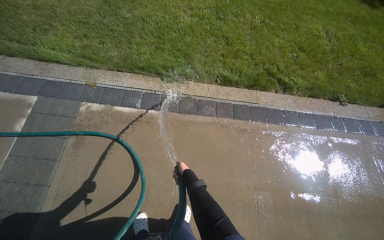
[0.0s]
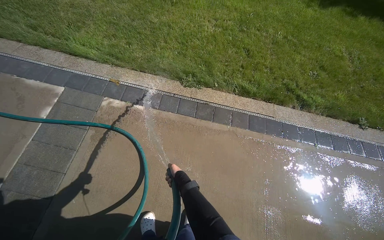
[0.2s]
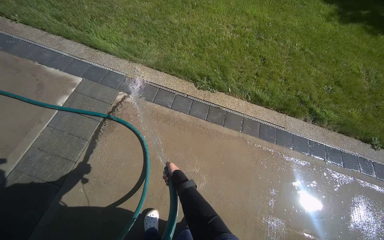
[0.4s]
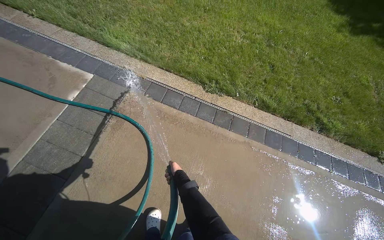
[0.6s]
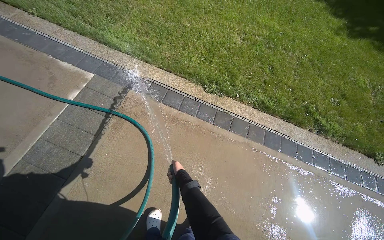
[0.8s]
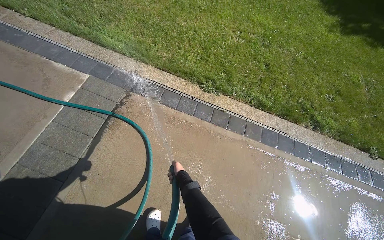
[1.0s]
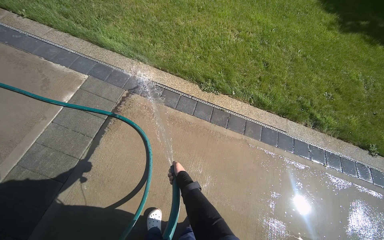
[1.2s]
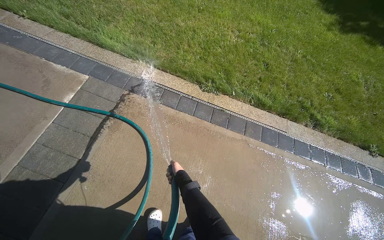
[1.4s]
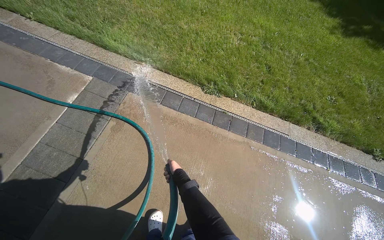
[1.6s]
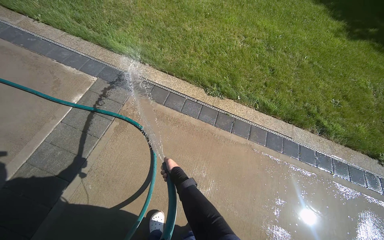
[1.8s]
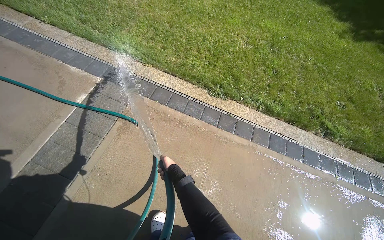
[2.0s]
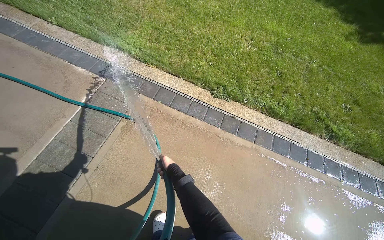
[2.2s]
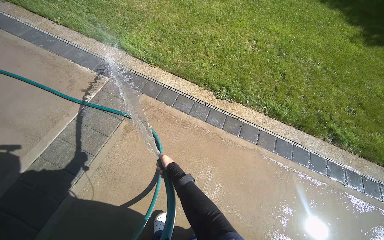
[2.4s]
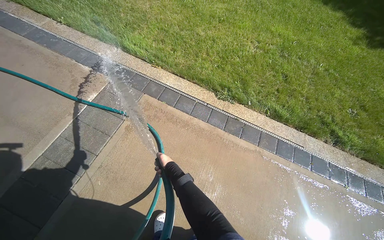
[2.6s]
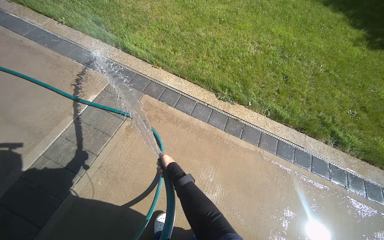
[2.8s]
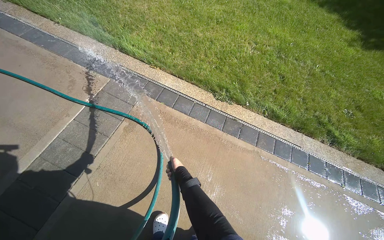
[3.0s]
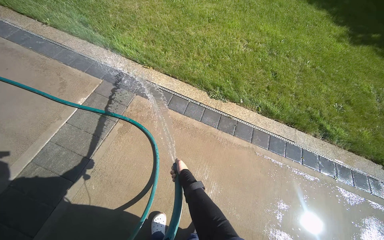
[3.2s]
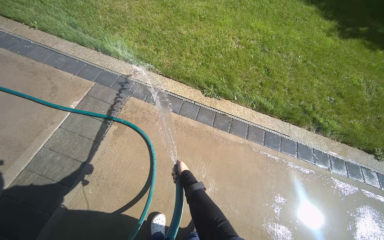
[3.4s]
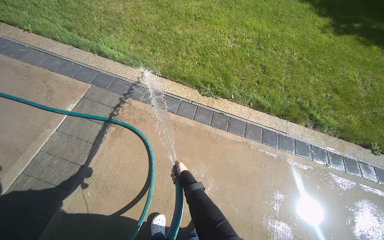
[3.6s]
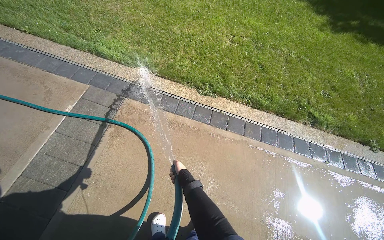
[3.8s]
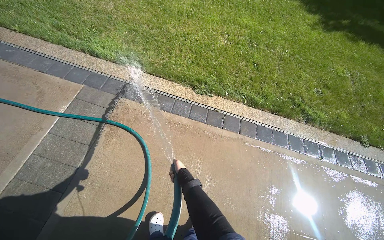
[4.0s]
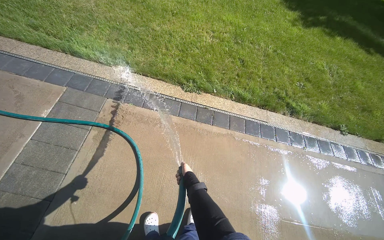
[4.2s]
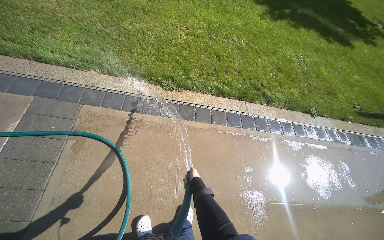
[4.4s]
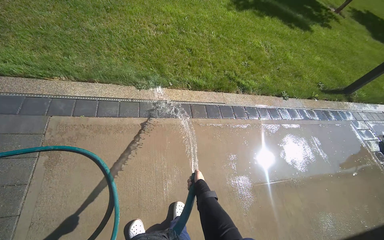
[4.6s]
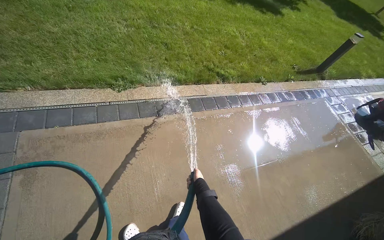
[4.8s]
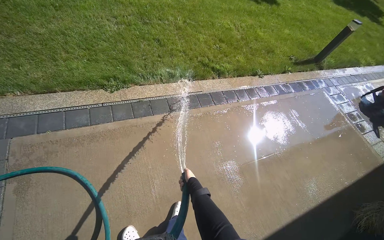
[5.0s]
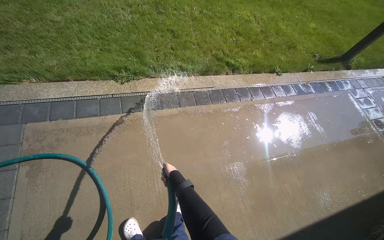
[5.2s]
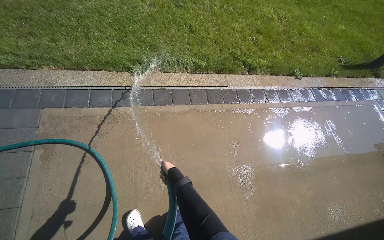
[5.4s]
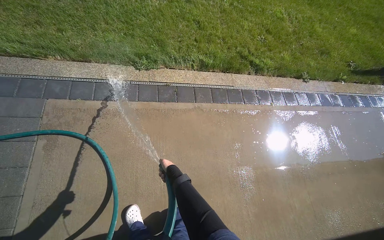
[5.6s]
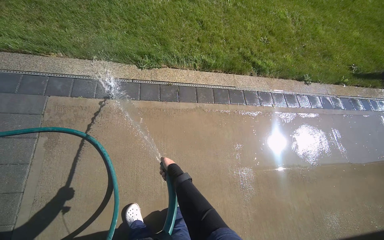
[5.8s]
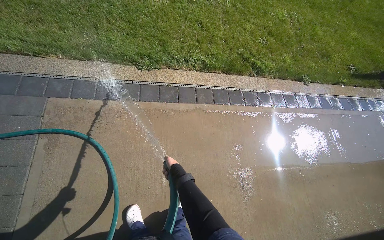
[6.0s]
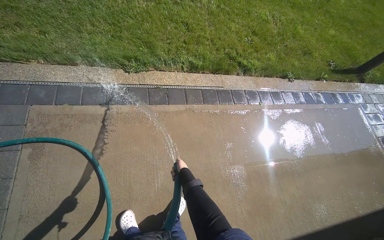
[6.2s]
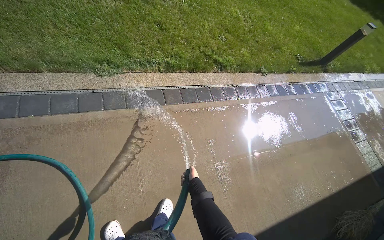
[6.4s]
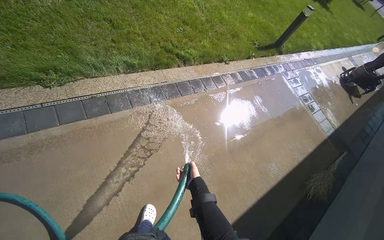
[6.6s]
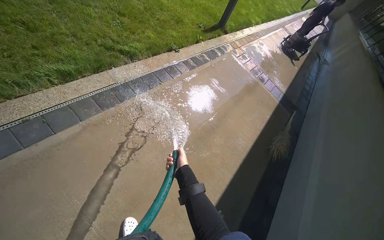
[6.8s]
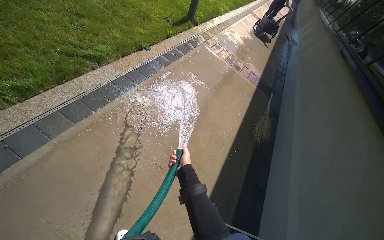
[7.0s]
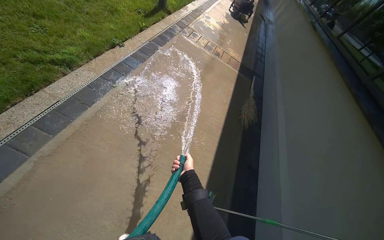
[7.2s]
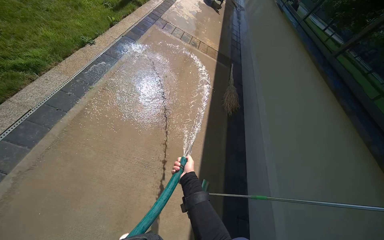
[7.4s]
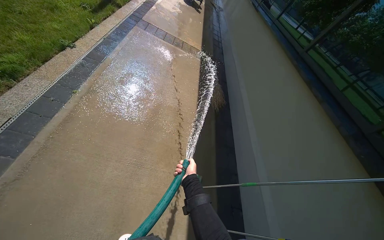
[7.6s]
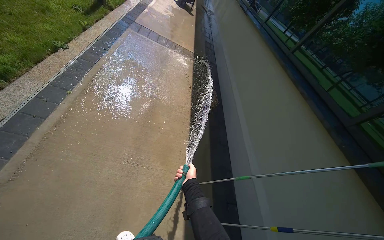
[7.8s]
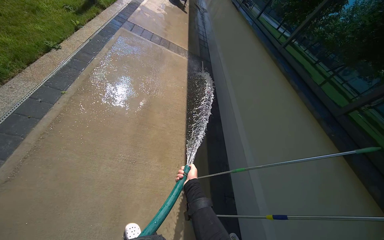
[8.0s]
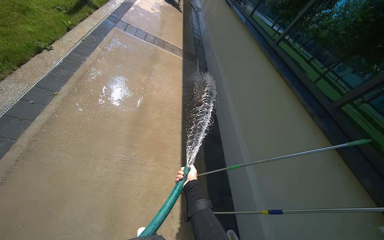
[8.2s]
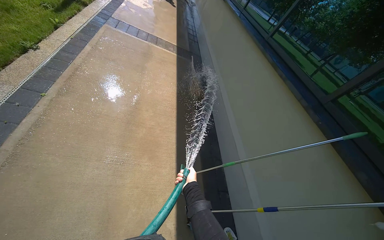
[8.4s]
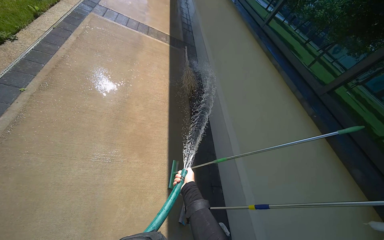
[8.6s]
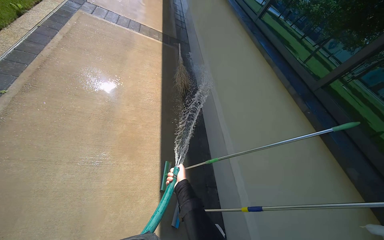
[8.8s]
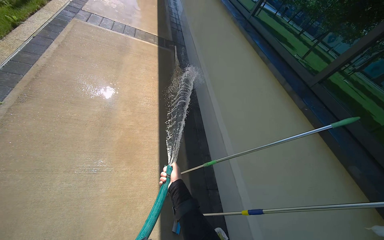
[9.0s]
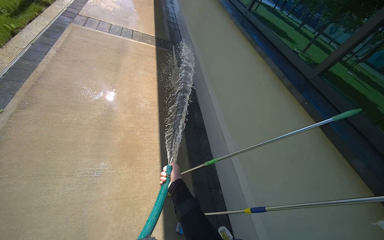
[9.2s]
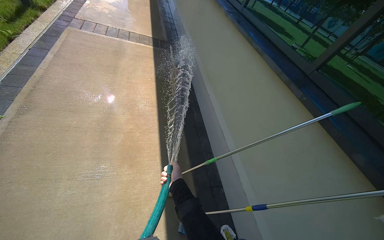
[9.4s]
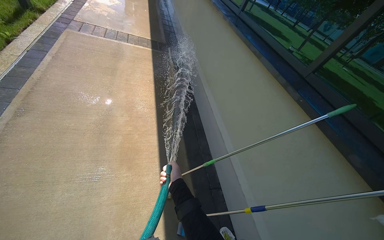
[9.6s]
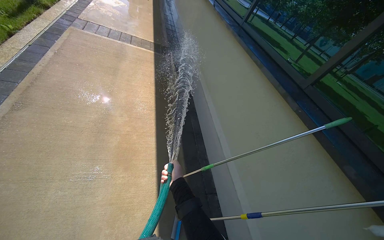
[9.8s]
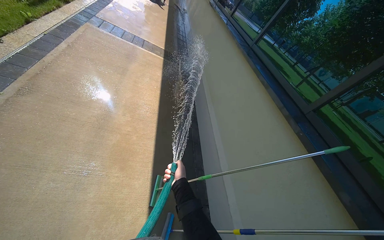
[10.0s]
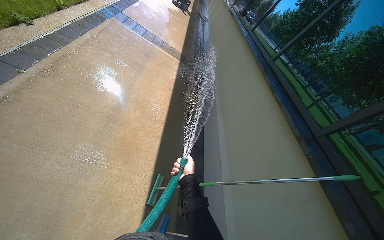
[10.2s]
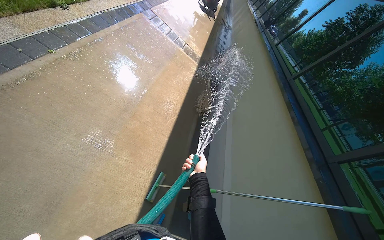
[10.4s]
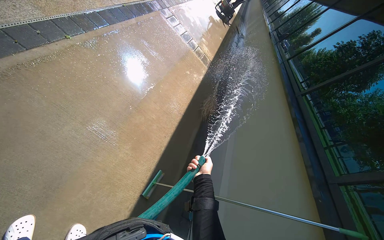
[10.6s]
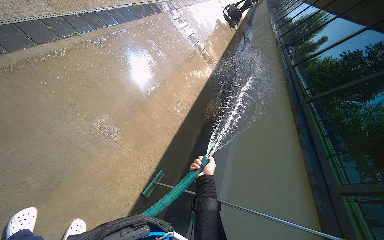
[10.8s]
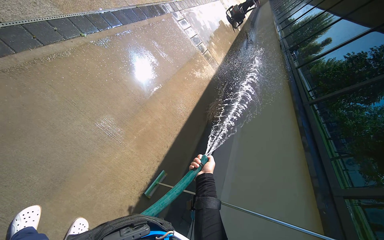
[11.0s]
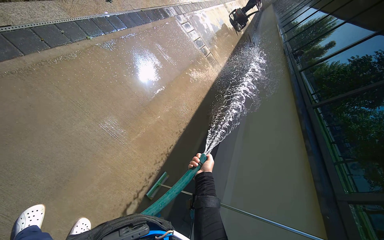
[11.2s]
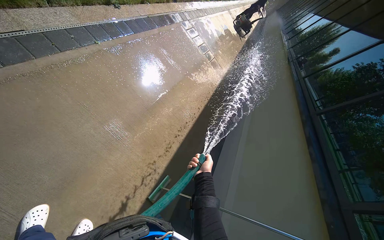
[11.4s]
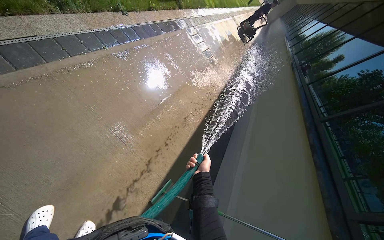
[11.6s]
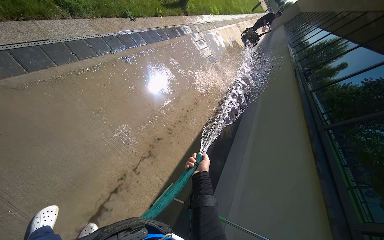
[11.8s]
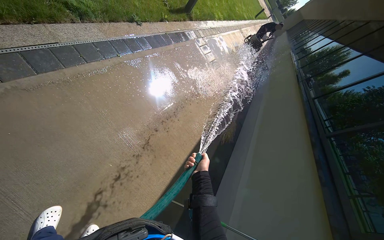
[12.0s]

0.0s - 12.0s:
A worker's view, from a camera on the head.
Job: sweeping floor.
The whole recording: Rinsing concrete ground. The worker rinses the concrete ground with a hose.
3.0s - 4.4s: The head rotates roughly 20 degrees to the right. The right hand is displaced to the right and down the picture by about 25 cm.
6.0s - 7.6s: The wearer's head swings approximately 75 degrees to the right. The wearer looks approximately 10 degrees further downward.
9.0s - 10.4s: The scene turns about 25 degrees clockwise in the picture.

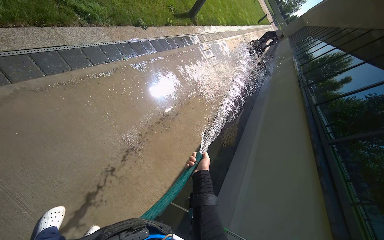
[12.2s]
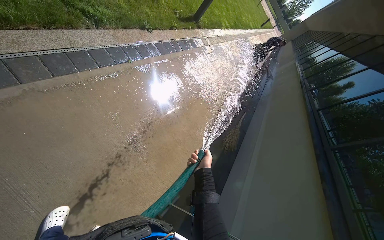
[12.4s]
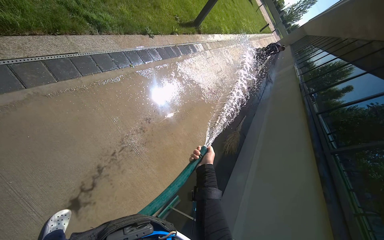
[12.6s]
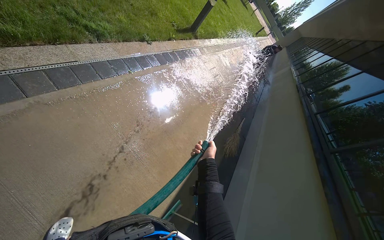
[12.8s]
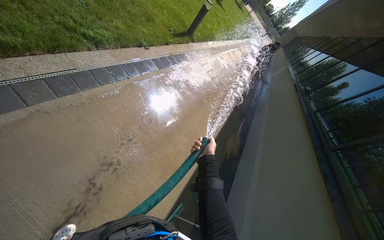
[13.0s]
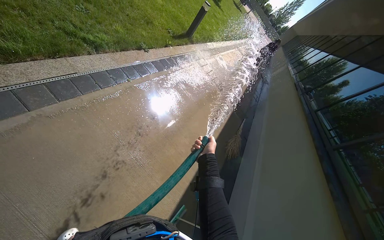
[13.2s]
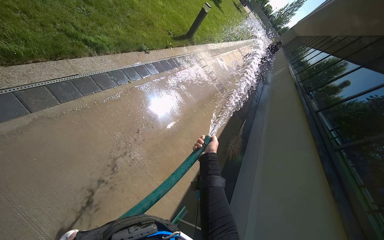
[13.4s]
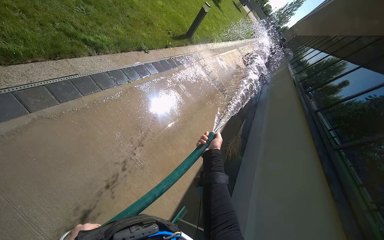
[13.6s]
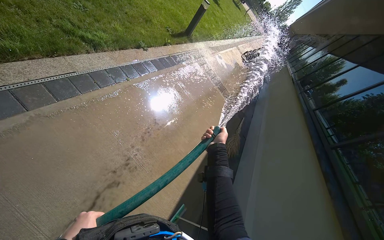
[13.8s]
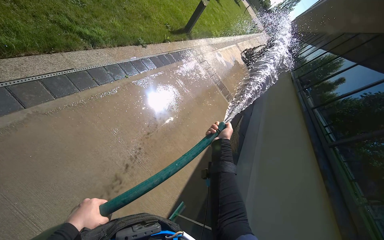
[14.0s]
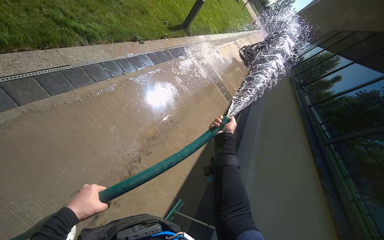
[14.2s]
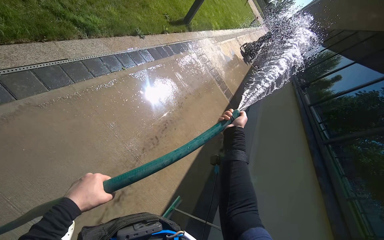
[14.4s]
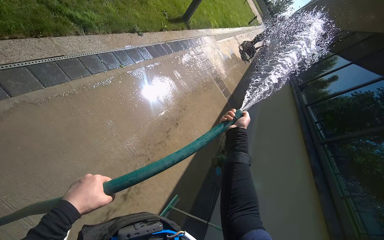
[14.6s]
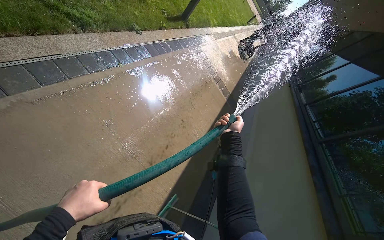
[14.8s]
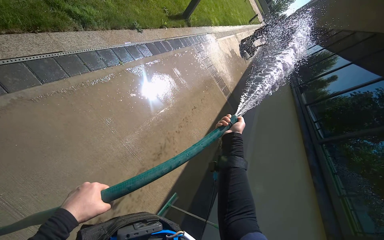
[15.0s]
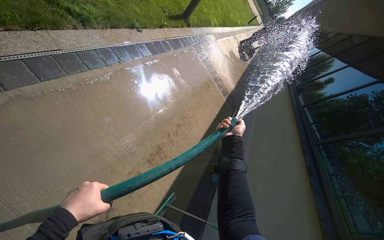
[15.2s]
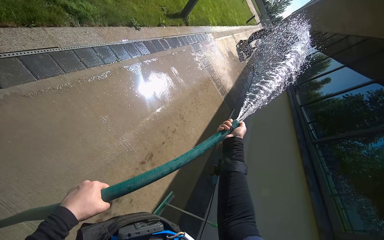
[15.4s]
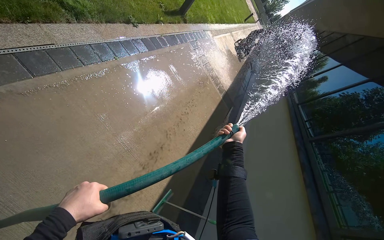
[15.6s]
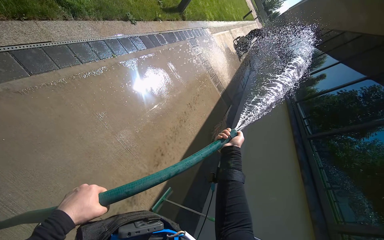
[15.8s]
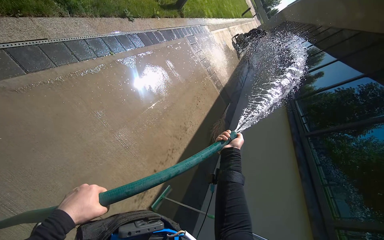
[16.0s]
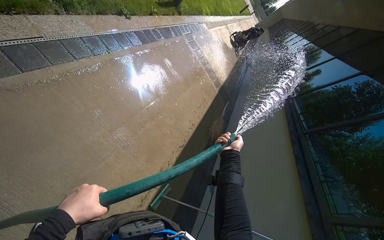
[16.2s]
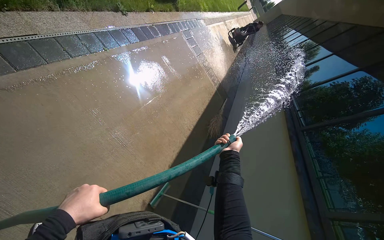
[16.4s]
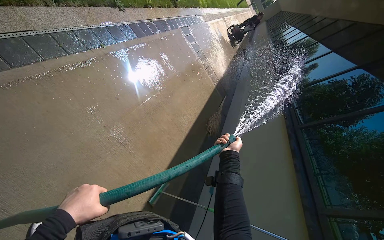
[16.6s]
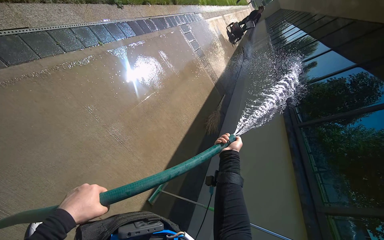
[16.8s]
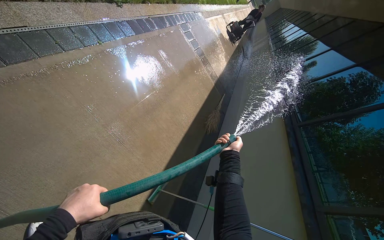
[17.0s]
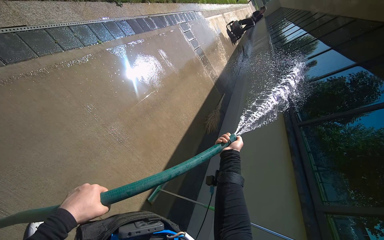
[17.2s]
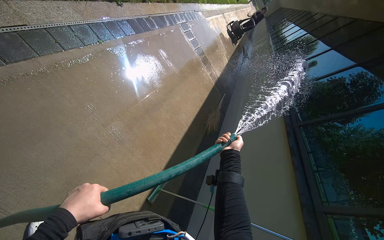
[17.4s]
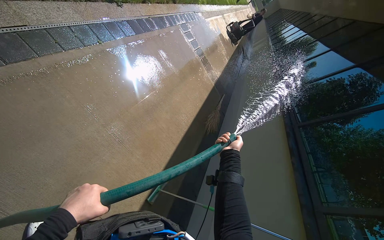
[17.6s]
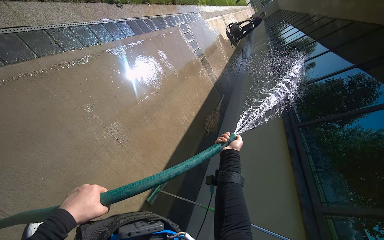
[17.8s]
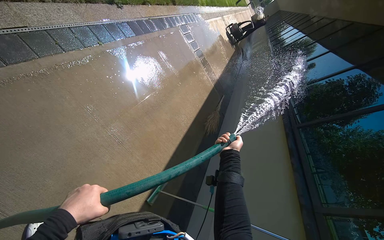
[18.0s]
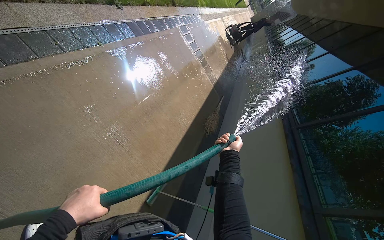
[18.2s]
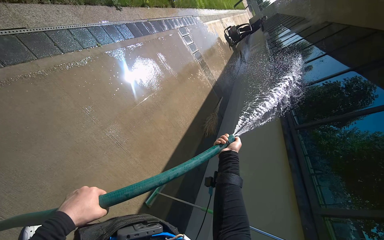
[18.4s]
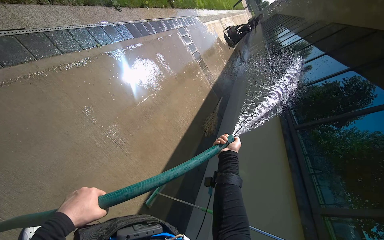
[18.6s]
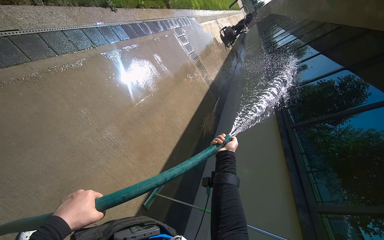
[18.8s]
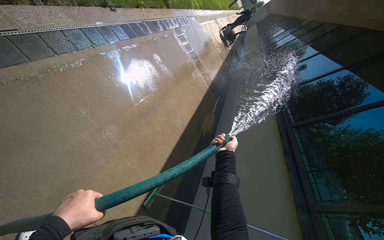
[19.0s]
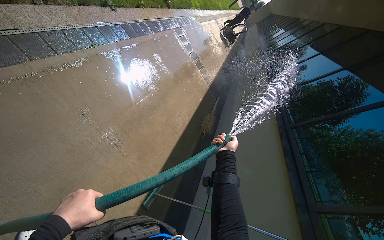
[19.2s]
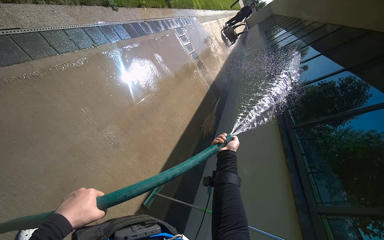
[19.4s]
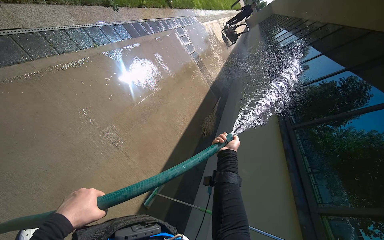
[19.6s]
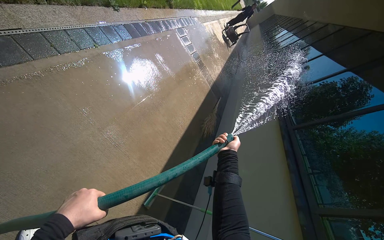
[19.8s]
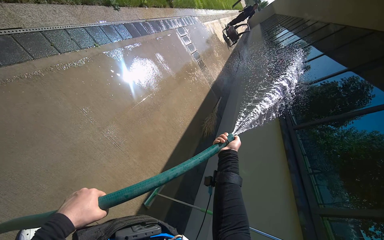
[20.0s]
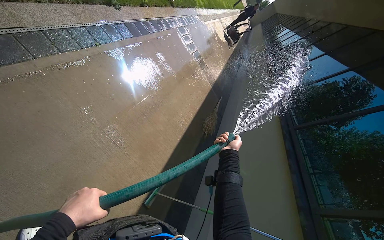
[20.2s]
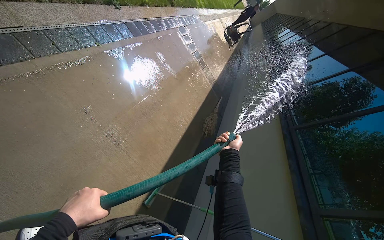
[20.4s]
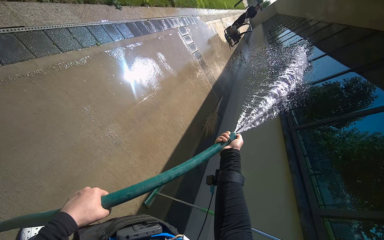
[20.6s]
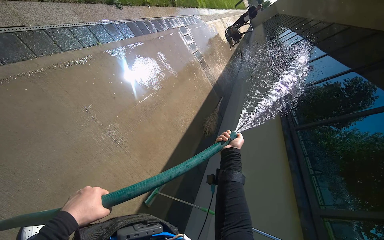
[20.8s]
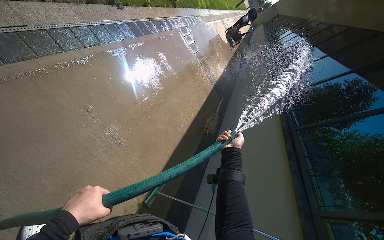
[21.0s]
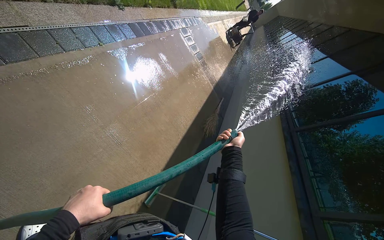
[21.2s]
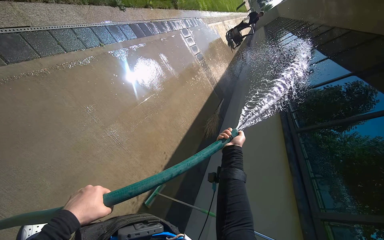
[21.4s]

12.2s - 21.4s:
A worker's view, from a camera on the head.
Job: sweeping floor.
The whole recording: Rinsing concrete ground. The worker rinses the concrete ground with a hose.
12.2s - 13.8s: The right hand heads up the picture, covering some 20 cm.
13.8s - 15.2s: The right hand moves to the right, some 10 cm.
15.2s - 16.8s: The right hand is displaced down the picture by some 15 cm.
16.8s - 21.4s: The hands stay close to where they were, moving slightly.
